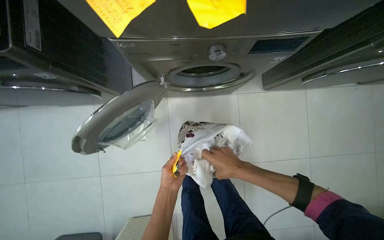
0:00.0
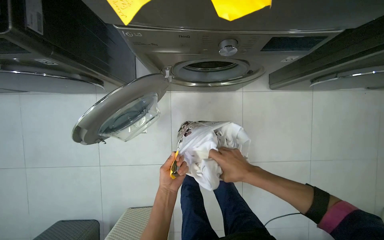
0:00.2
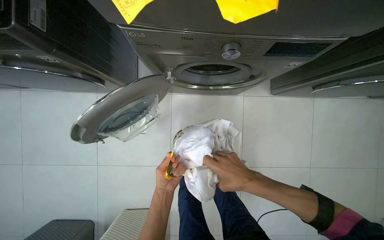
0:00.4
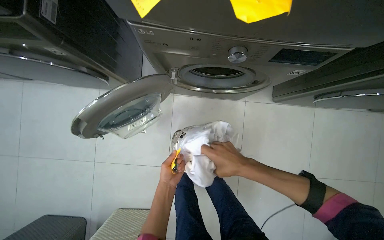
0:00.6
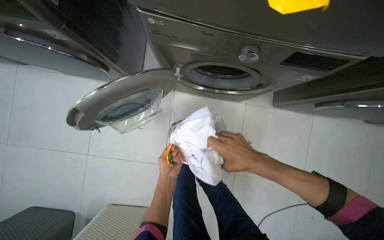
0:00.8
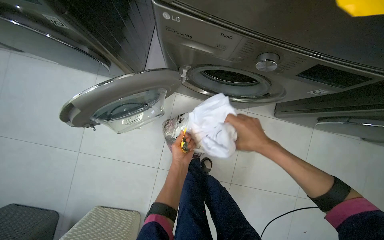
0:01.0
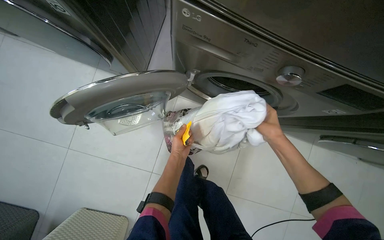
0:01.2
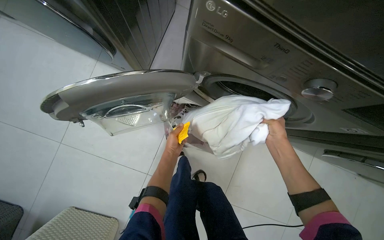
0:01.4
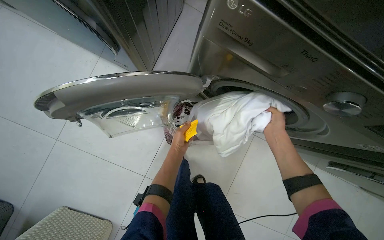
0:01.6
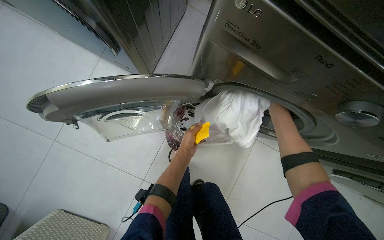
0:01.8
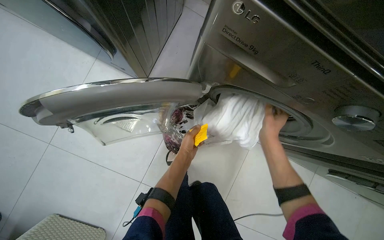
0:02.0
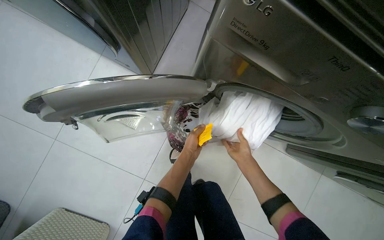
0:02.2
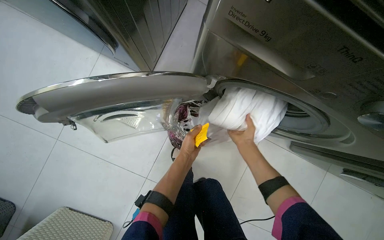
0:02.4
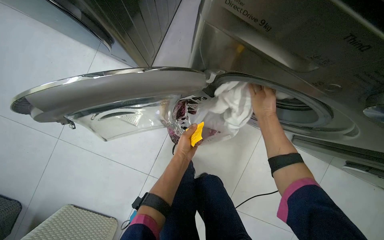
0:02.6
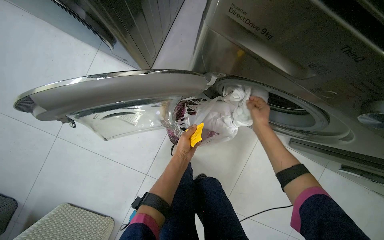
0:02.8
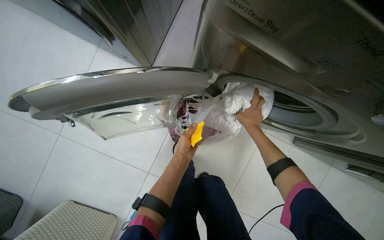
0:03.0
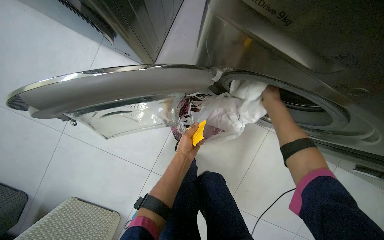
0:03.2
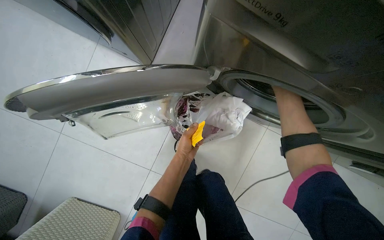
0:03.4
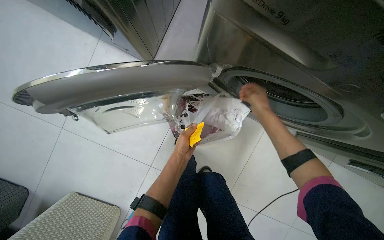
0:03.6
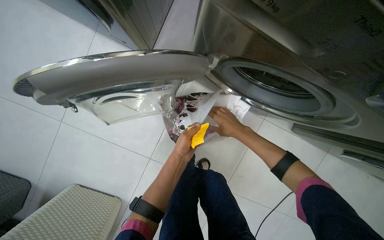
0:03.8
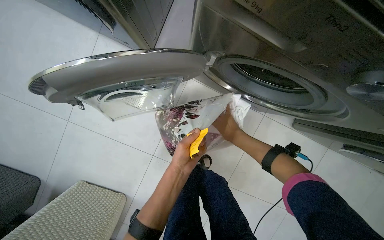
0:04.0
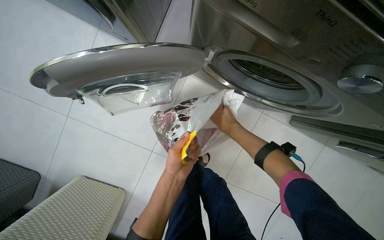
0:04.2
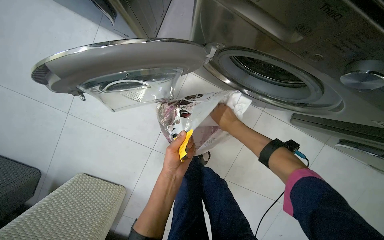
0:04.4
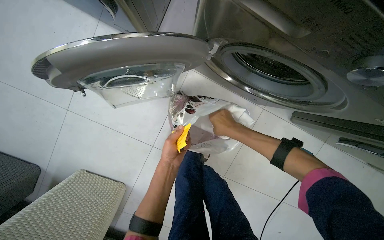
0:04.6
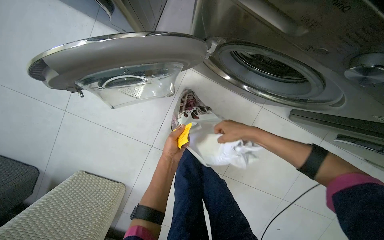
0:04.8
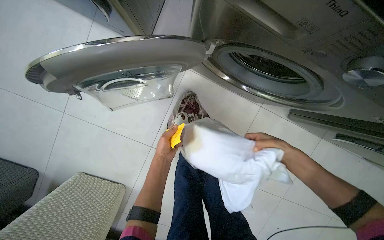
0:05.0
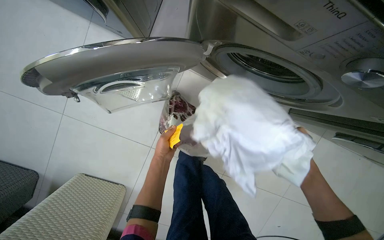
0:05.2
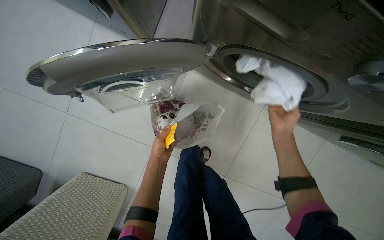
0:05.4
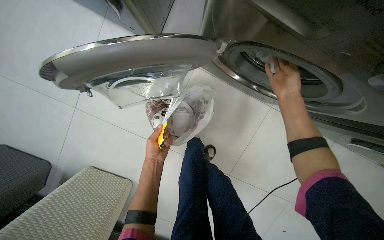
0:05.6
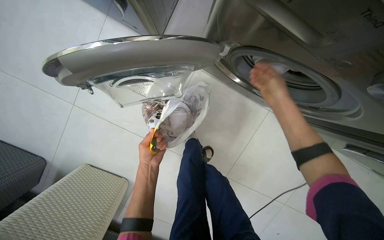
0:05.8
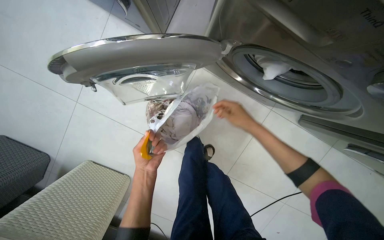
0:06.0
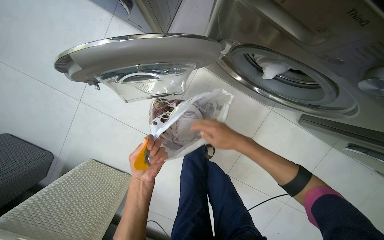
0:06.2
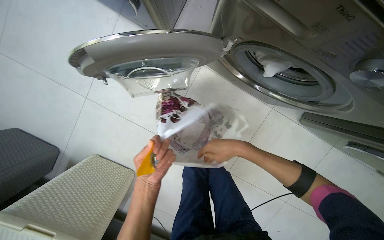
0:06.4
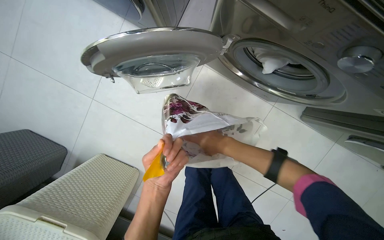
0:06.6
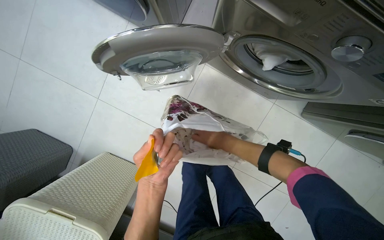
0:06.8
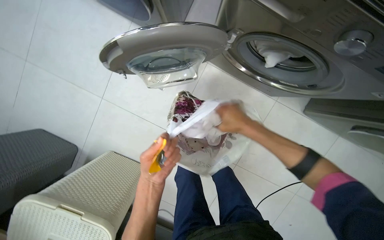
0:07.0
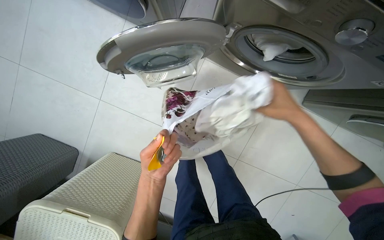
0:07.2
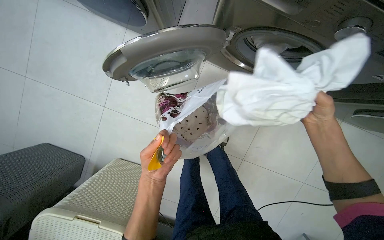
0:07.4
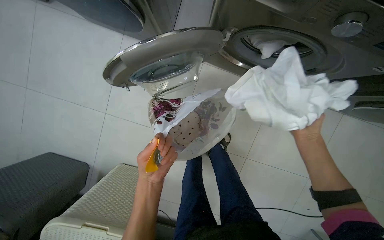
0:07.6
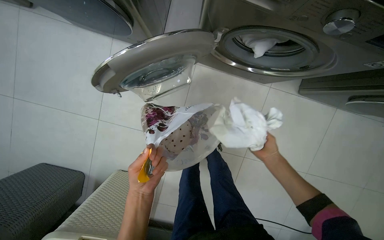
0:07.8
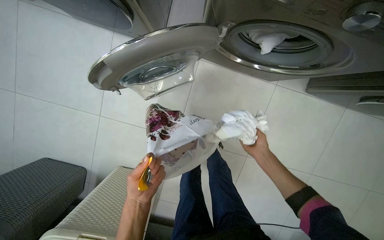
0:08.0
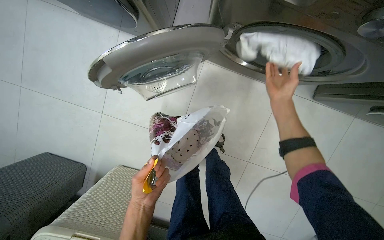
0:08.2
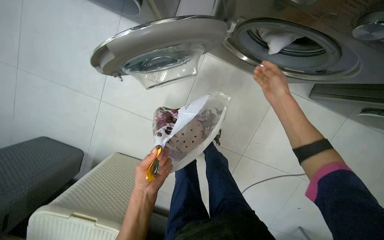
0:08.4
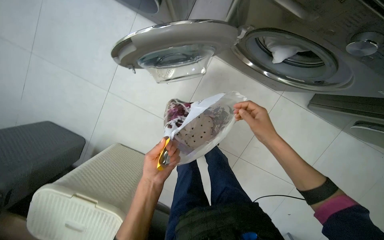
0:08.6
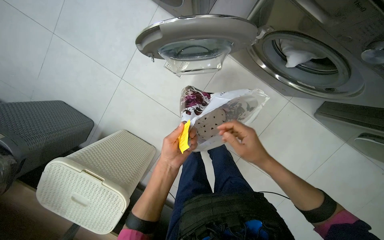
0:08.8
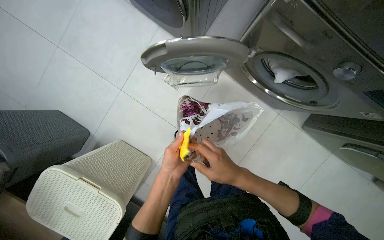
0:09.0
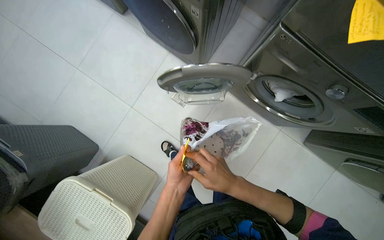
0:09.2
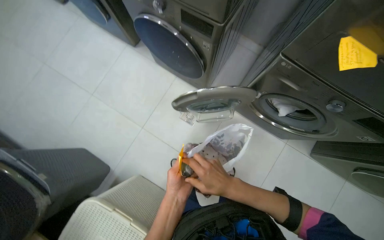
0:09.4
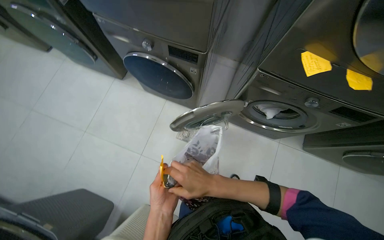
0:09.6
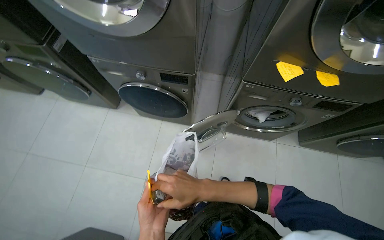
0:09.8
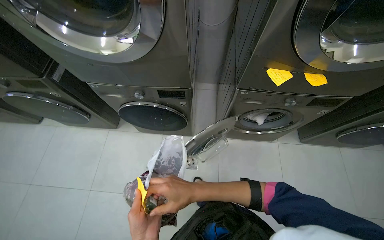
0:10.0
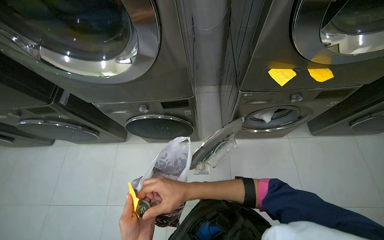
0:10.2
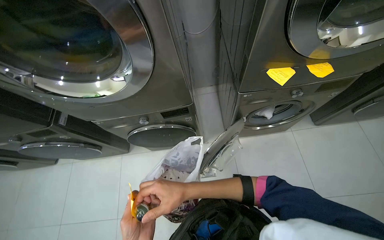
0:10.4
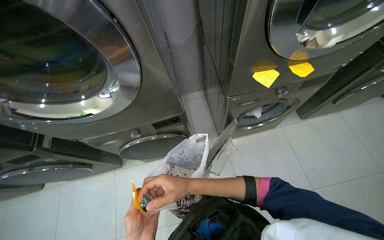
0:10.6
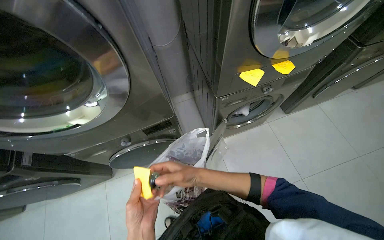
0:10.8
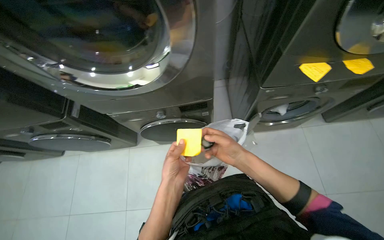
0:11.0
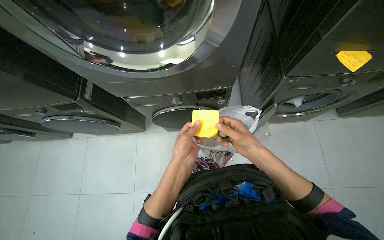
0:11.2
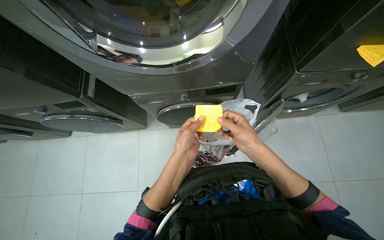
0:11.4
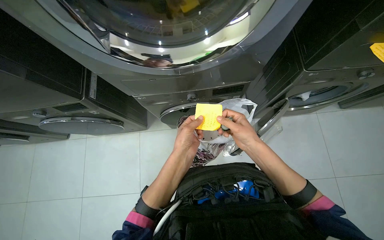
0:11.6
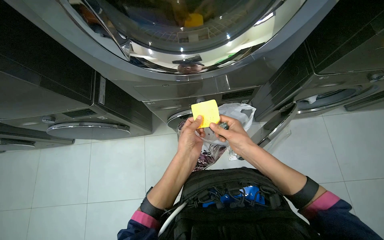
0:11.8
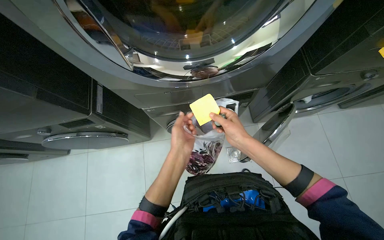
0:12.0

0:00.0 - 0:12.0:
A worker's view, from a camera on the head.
Job: managing laundry.
The whole recording: Loading laundry into washing machine. The worker loads clothes into the washing machine.
0:00.0 - 0:01.6: The scene turns roughly 30 degrees clockwise in the picture. The right hand heads up the picture and farther from the camera, covering about 40 cm. The left hand moves up the picture, some 20 cm.
0:01.6 - 0:03.0: The right hand travels to the left by approximately 10 cm, and goes down the picture and returns, roughly 10 cm each way.
0:03.0 - 0:04.4: The right hand is displaced to the left by roughly 10 cm. Meanwhile the left hand goes roughly 10 cm nearer to the camera.
0:04.4 - 0:06.0: The right hand travels to the right and back again, roughly 25 cm each way. The left hand moves to the left, about 10 cm.
0:06.0 - 0:07.6: The left hand shifts about 20 cm nearer to the camera. The right hand heads down the picture and to the right, covering approximately 20 cm.
0:07.6 - 0:09.0: The right hand is displaced to the left and down the picture by about 30 cm.
0:09.0 - 0:10.4: The view tips upward by about 30 degrees. Everything in view rotates about 45 degrees counterclockwise.
0:10.4 - 0:12.0: The right hand shifts approximately 10 cm up the picture.

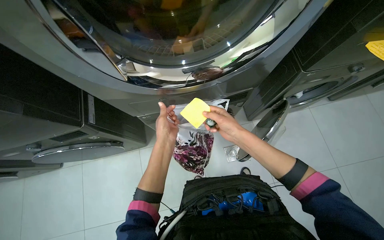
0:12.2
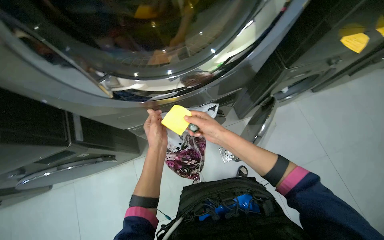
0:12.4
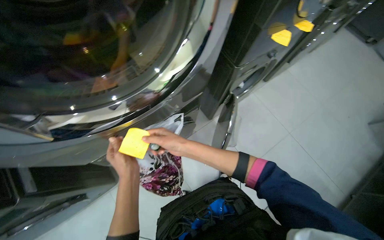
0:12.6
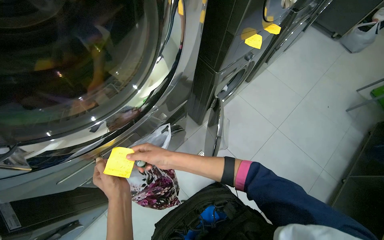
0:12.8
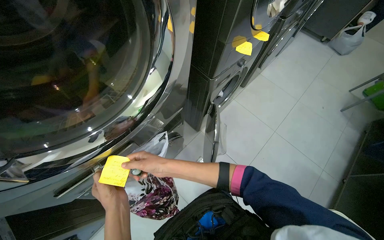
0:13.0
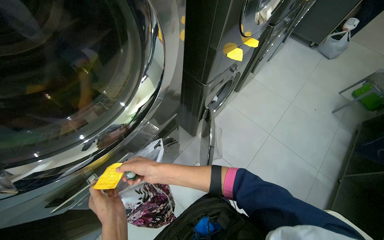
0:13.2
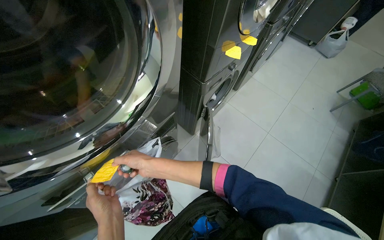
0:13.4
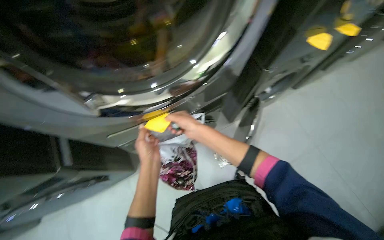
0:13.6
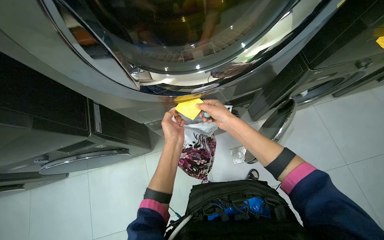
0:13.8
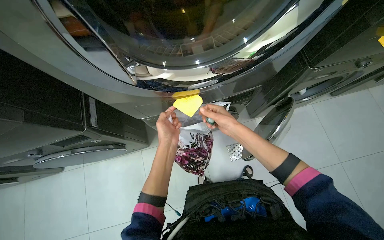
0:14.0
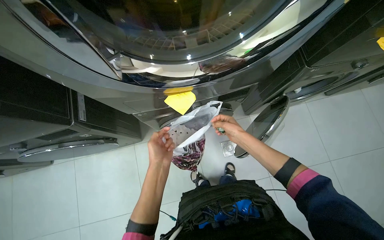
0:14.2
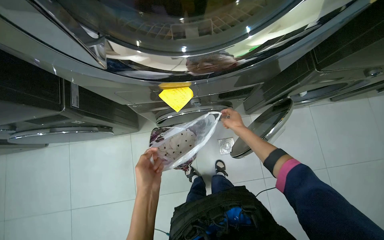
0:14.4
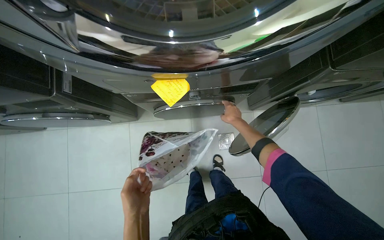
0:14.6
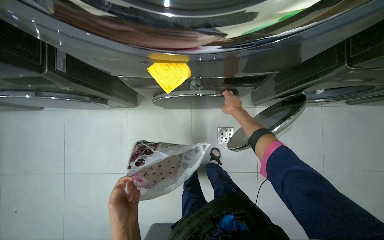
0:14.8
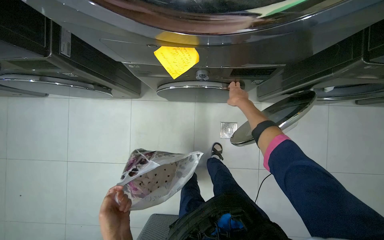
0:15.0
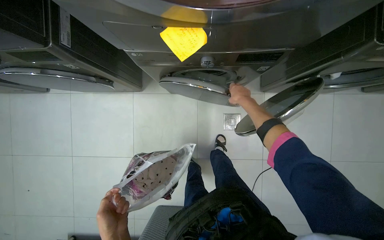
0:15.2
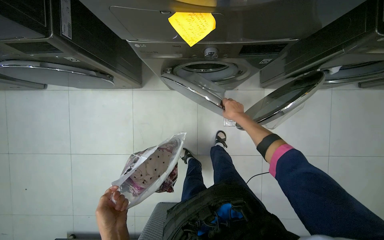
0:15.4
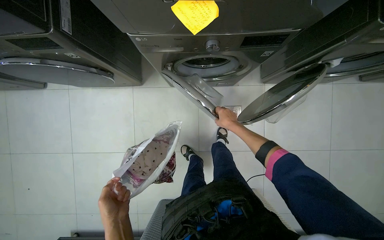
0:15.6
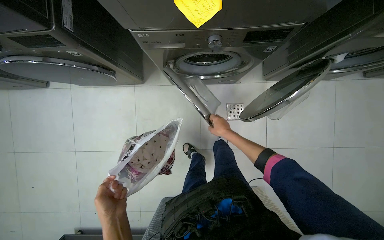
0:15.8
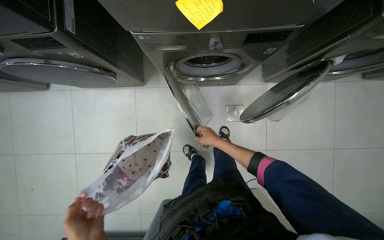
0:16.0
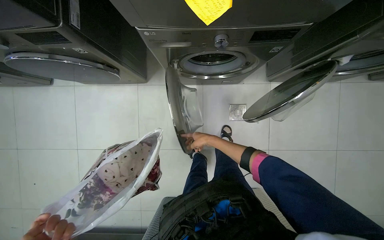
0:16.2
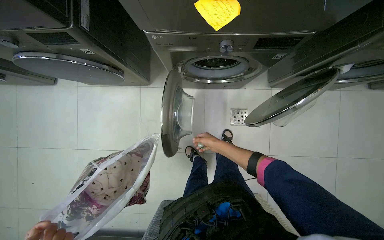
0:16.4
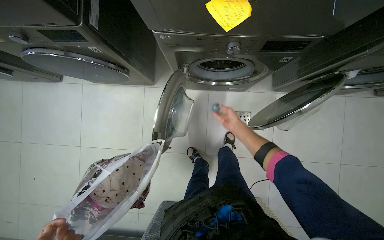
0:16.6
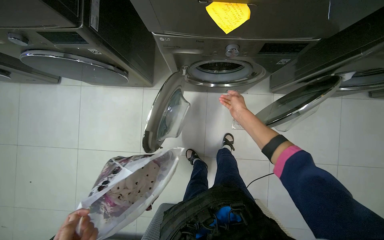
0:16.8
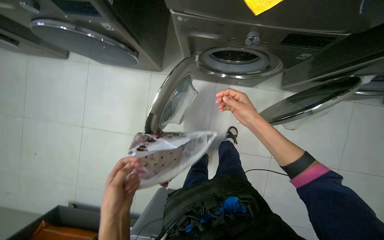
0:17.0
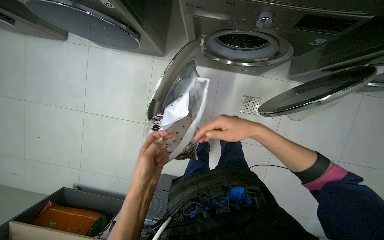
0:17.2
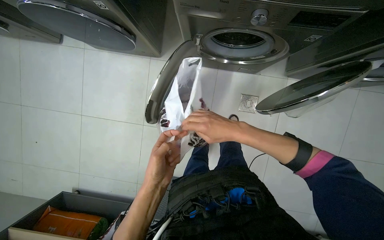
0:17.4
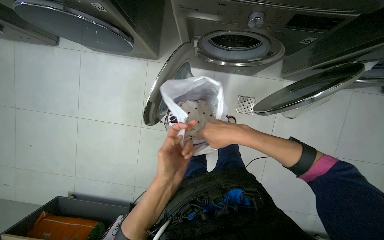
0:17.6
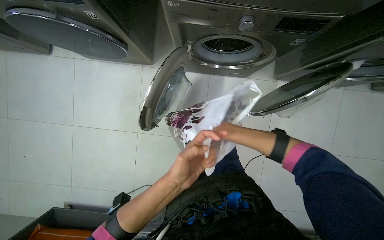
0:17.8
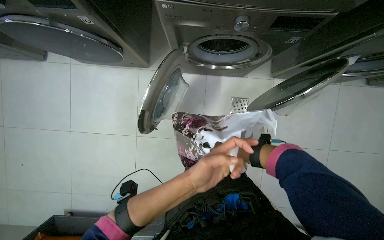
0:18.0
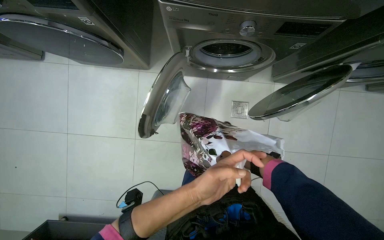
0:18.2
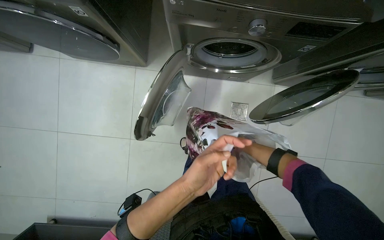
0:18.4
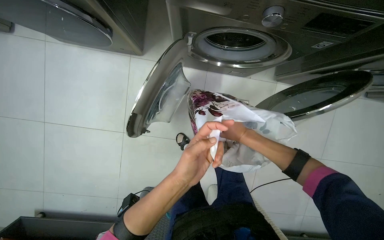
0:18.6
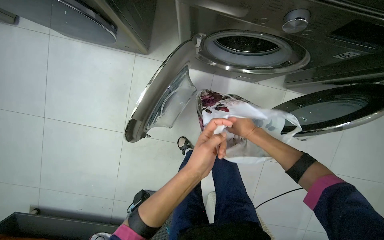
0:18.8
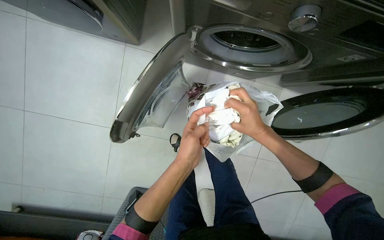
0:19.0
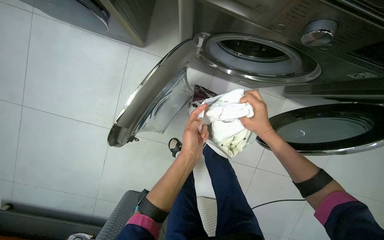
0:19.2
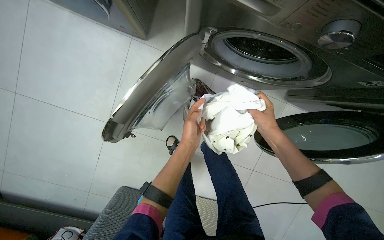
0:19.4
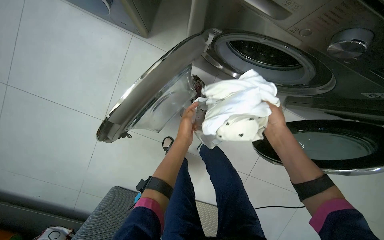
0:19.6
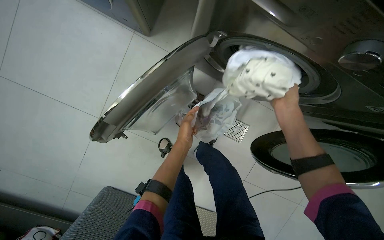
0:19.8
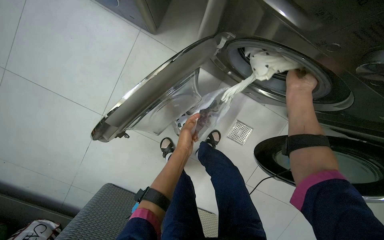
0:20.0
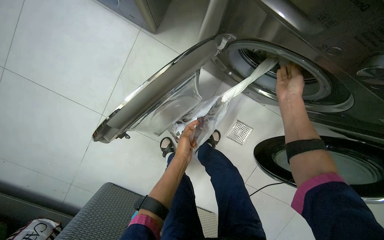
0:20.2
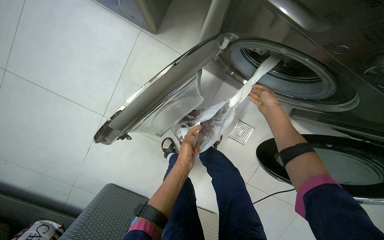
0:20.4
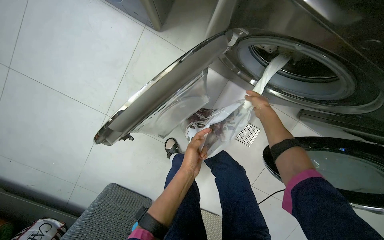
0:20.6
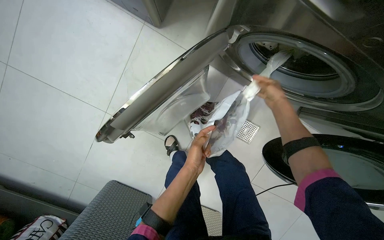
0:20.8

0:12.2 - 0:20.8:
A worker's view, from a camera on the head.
Job: managing laundry.
The whole recording: Loading laundry into washing machine. The worker loads clothes into the washing machine.
0:13.6 - 0:15.0: The camera pitches downward, by approximately 20 degrees. Everything in view rotates roughly 30 degrees clockwise. The right hand is displaced farther from the camera and to the right by approximately 30 cm.
0:15.0 - 0:16.6: The right hand goes about 20 cm down the picture.
0:16.6 - 0:18.0: The right hand shifts some 25 cm down the picture and to the right, and goes nearer to the camera and returns, about 20 cm each way.
0:18.0 - 0:19.4: The left hand travels farther from the camera and up the picture by some 40 cm.
0:19.4 - 0:20.8: The right hand is displaced up the picture by roughly 15 cm, and goes farther from the camera and returns, about 25 cm each way.
